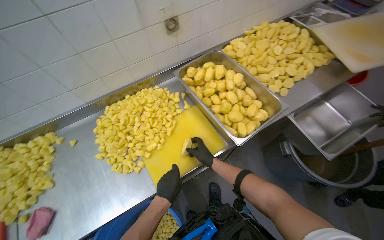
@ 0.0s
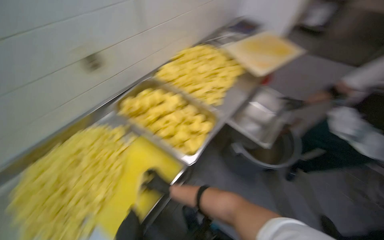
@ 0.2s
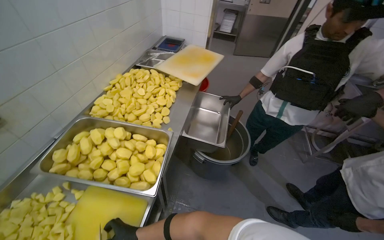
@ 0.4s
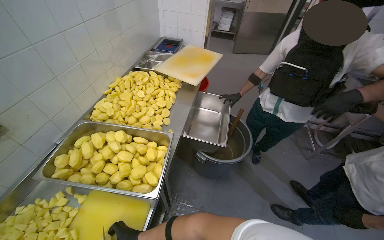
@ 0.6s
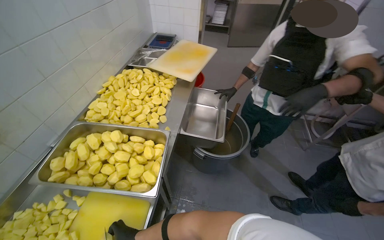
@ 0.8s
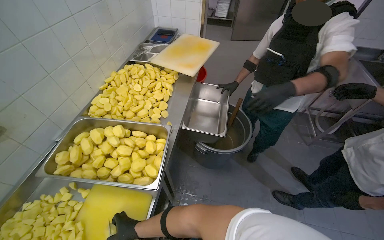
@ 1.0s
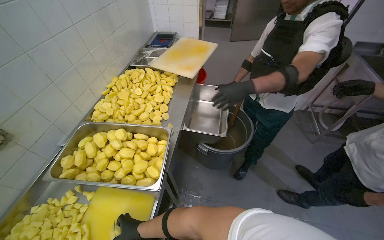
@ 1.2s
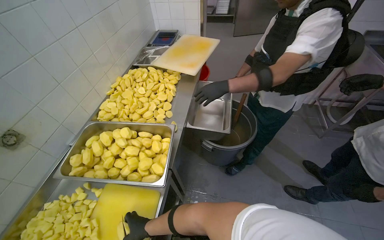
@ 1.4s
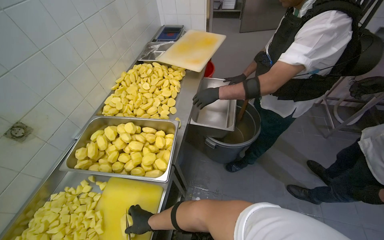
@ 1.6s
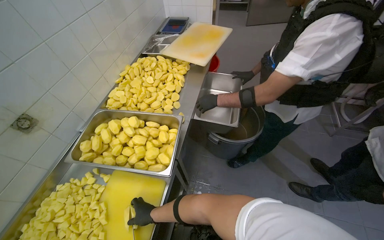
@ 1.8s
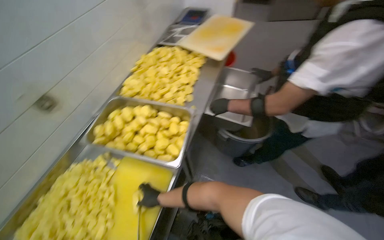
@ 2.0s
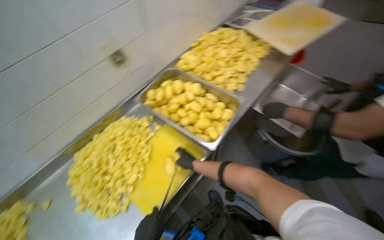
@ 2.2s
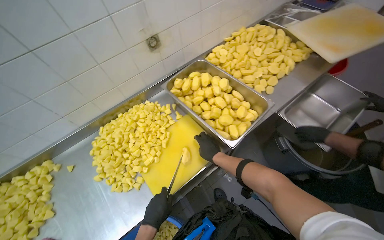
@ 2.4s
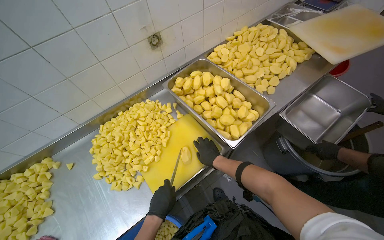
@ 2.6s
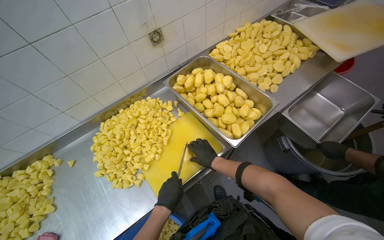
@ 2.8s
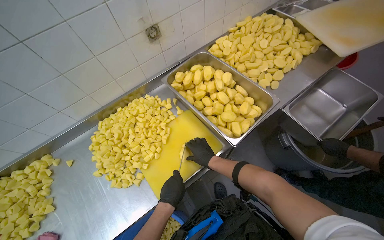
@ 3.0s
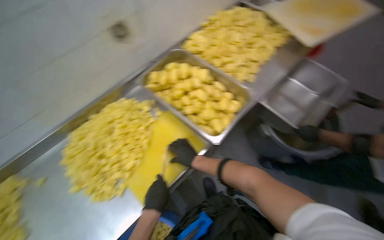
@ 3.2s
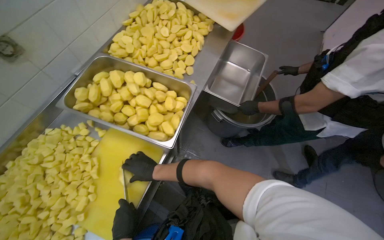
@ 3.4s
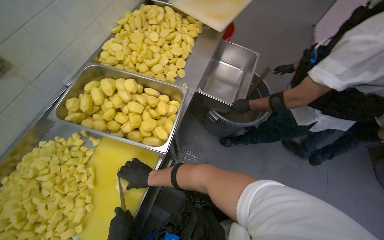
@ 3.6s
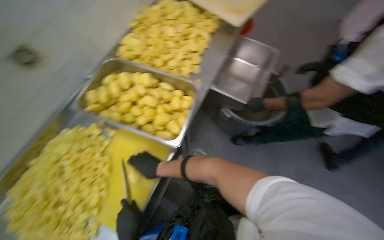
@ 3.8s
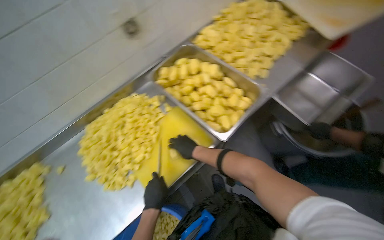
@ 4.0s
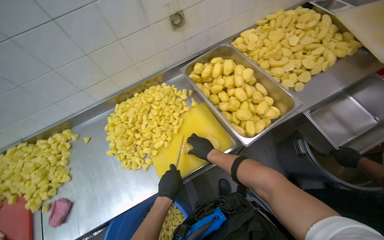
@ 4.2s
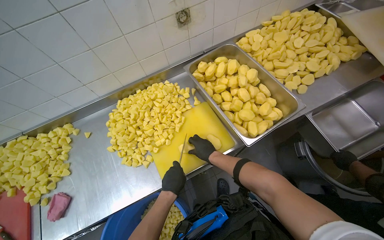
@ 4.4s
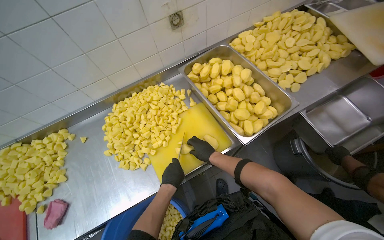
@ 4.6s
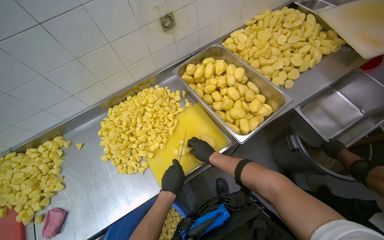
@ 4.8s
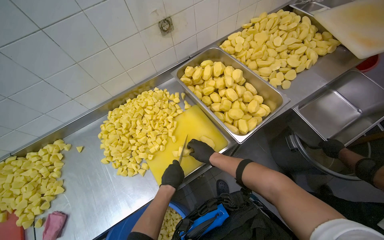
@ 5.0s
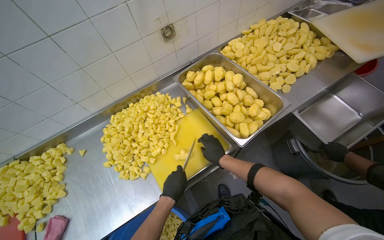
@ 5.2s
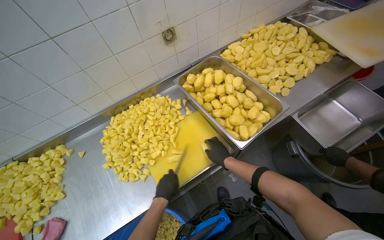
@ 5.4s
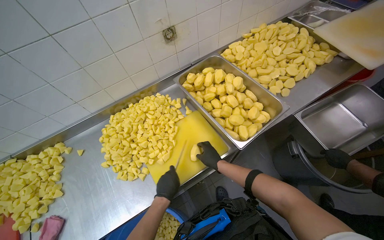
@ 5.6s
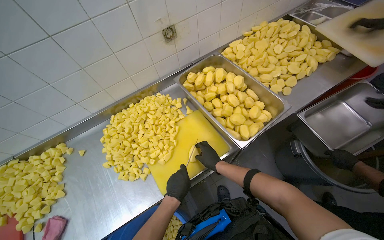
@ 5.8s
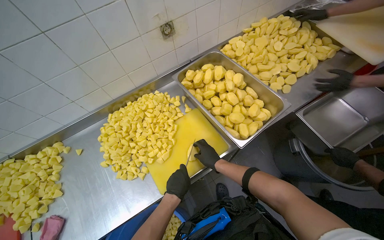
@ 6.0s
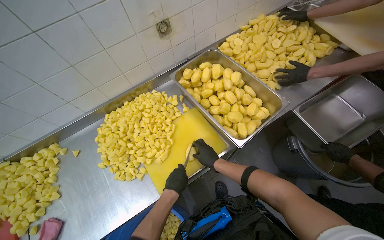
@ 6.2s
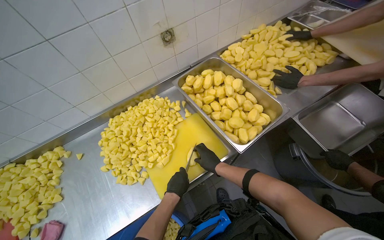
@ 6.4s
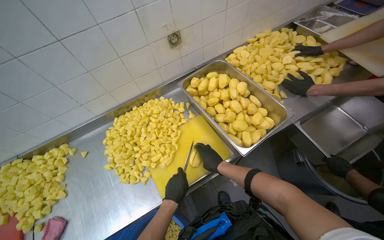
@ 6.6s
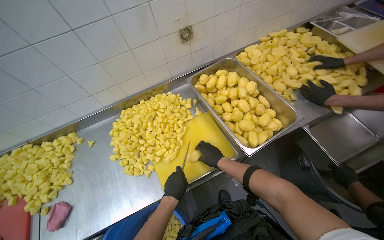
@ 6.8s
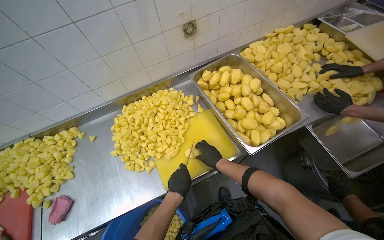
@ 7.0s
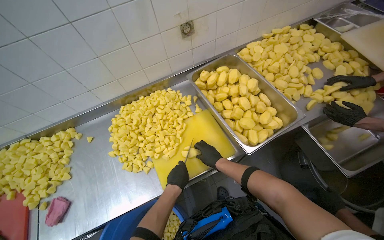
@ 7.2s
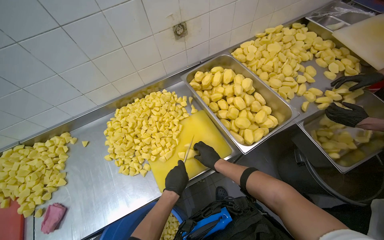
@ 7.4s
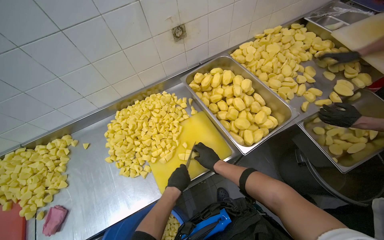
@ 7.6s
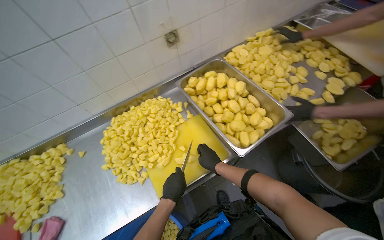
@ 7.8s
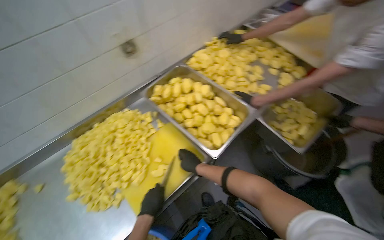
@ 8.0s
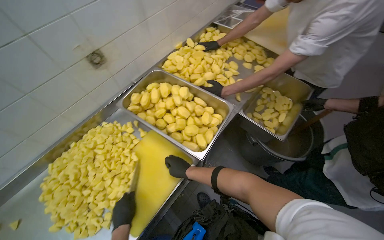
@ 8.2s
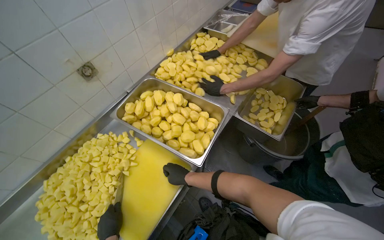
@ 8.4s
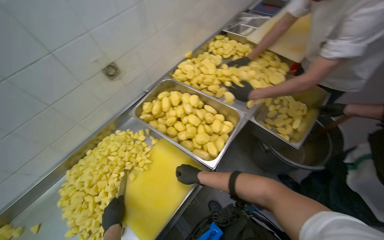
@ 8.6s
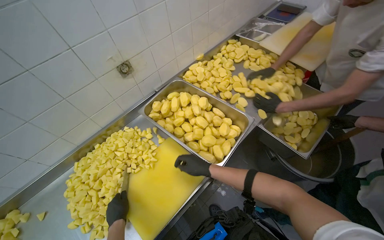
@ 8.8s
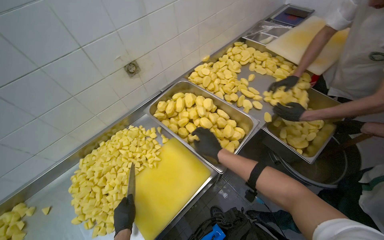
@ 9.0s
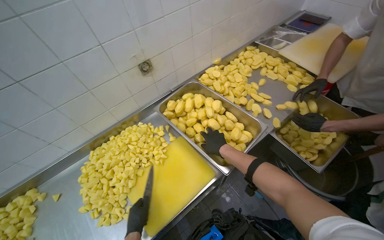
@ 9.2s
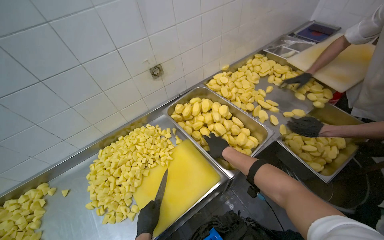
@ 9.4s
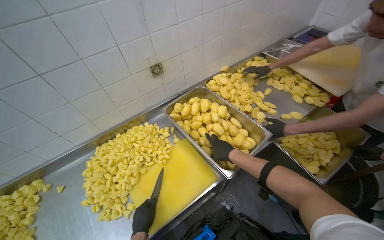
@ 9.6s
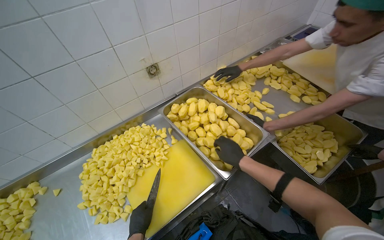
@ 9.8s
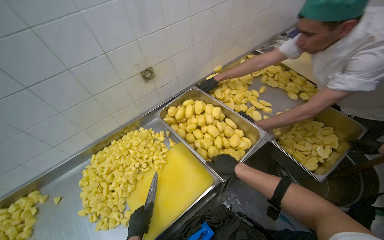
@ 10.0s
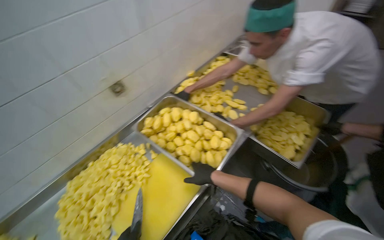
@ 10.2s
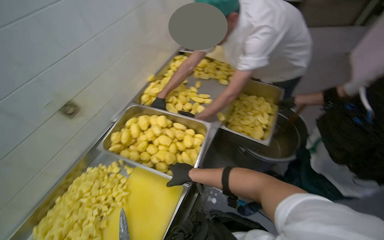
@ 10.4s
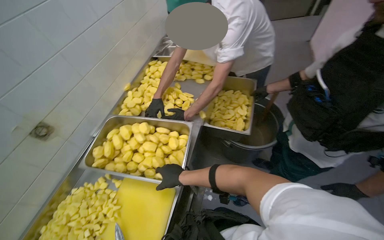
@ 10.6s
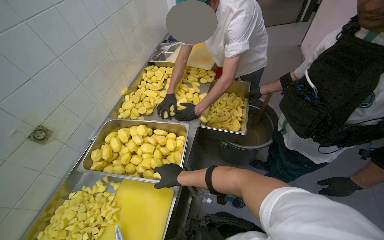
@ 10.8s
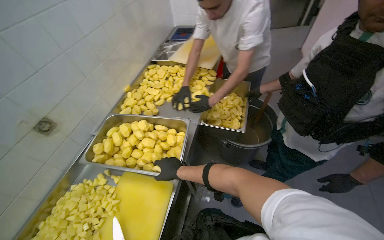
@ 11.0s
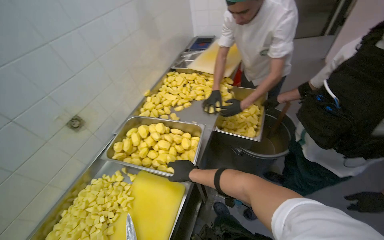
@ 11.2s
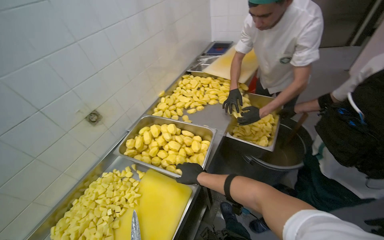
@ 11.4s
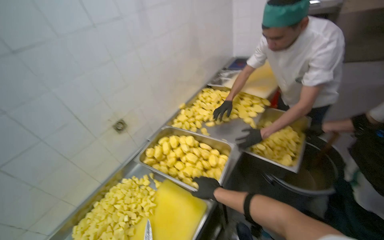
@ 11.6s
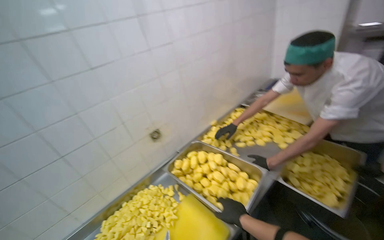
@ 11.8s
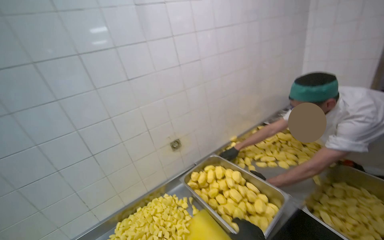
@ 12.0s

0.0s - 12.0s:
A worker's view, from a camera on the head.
Job: preparing food.
The whole recording: Cutting peeled potatoes into cubes. The worker continues cutting peeled potatoes into cubes on a yellow cutting board.
0.0s - 1.6s: The head turns to the right by some 50 degrees.
1.6s - 3.0s: The head rotates about 40 degrees to the left. The view tilts roughly 15 degrees downward.
4.4s - 7.6s: The hands stay close to where they were, moving slightly.
9.0s - 10.4s: The head turns to the right by roughly 20 degrees.
10.4s - 12.0s: The wearer's head swings some 30 degrees to the left. The wearer looks roughly 25 degrees further upward.

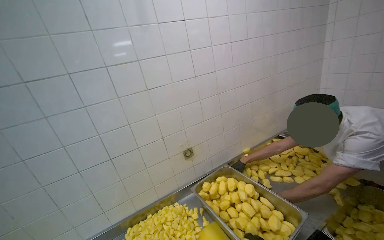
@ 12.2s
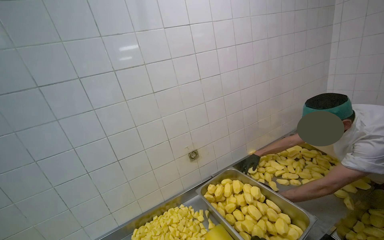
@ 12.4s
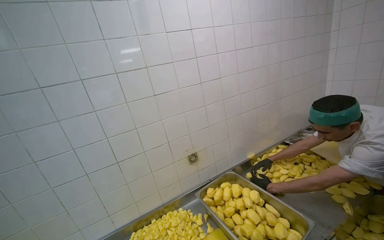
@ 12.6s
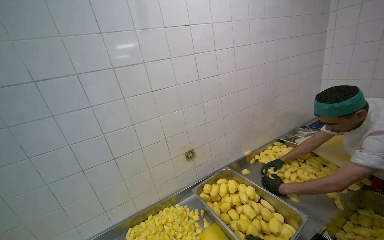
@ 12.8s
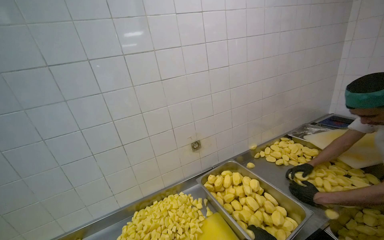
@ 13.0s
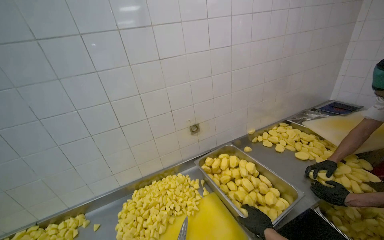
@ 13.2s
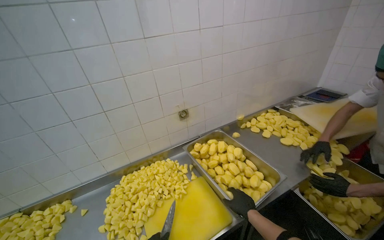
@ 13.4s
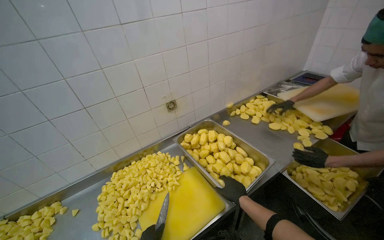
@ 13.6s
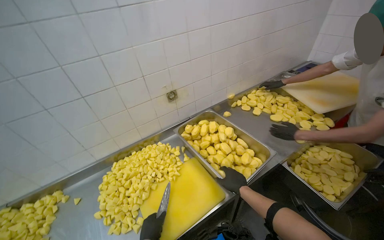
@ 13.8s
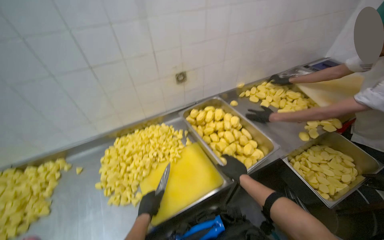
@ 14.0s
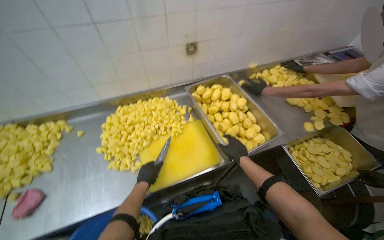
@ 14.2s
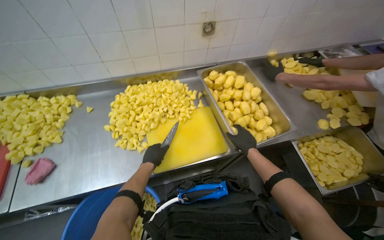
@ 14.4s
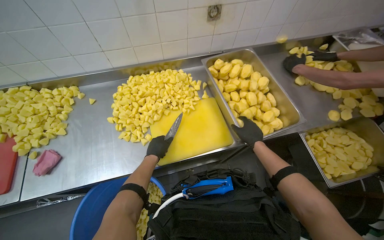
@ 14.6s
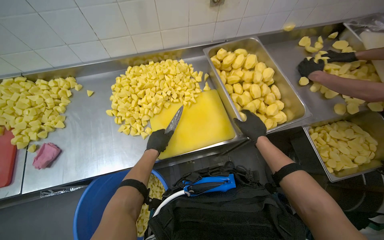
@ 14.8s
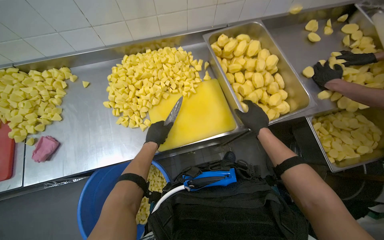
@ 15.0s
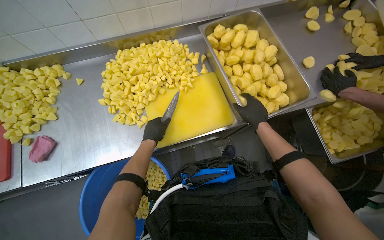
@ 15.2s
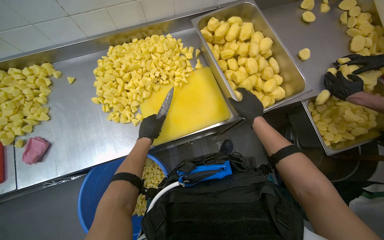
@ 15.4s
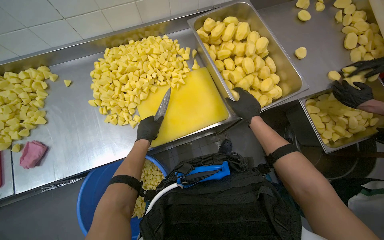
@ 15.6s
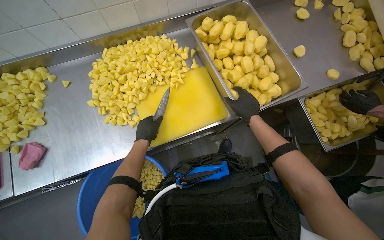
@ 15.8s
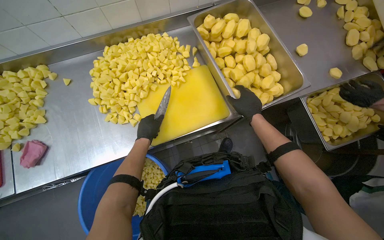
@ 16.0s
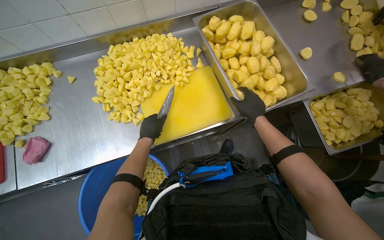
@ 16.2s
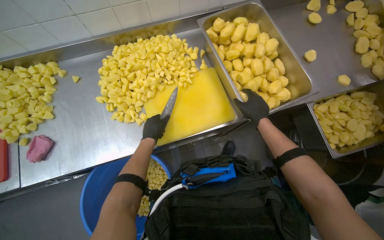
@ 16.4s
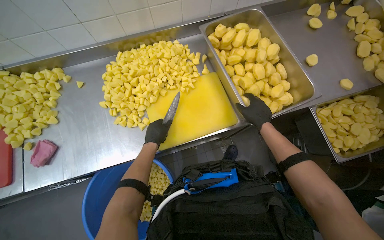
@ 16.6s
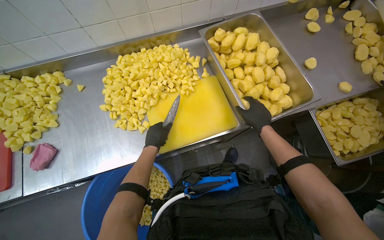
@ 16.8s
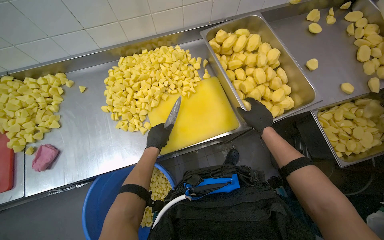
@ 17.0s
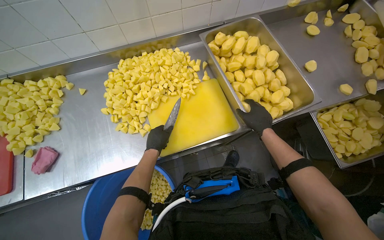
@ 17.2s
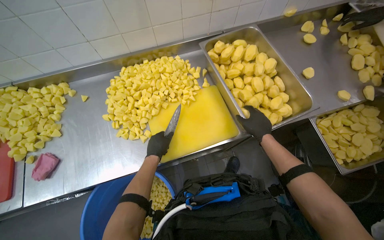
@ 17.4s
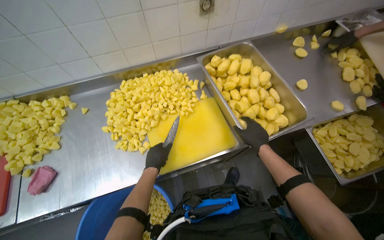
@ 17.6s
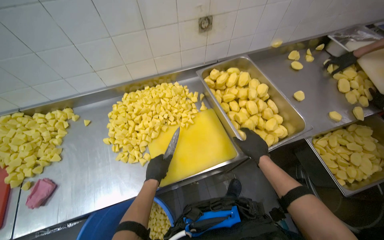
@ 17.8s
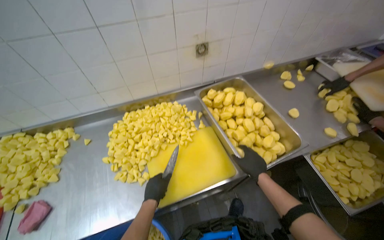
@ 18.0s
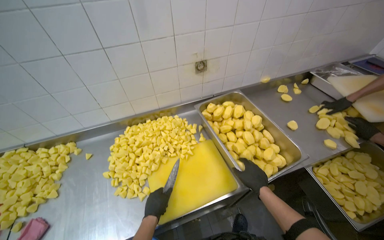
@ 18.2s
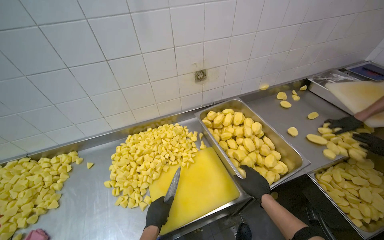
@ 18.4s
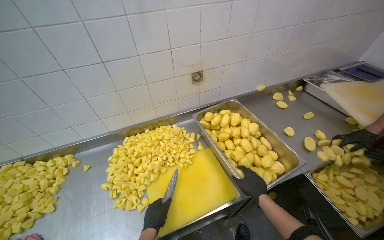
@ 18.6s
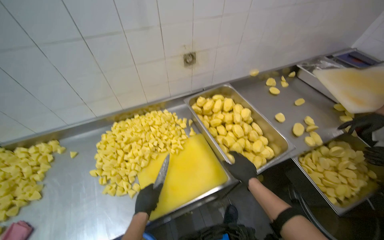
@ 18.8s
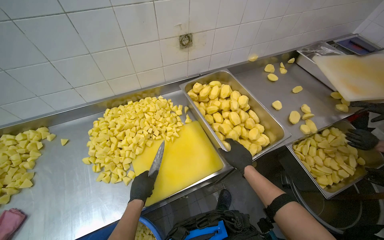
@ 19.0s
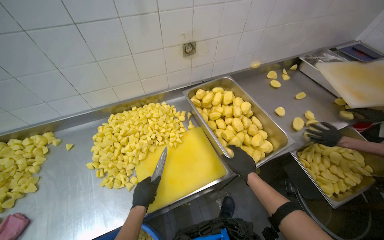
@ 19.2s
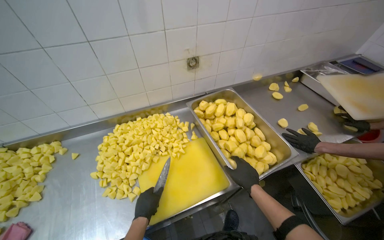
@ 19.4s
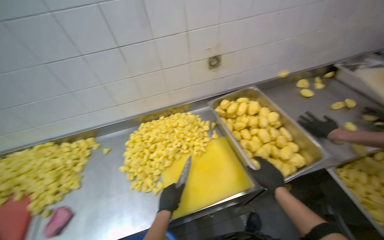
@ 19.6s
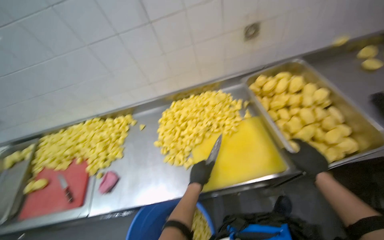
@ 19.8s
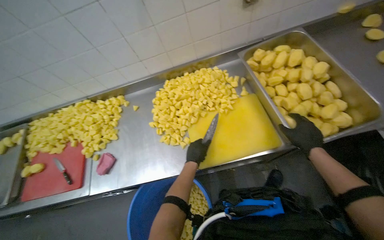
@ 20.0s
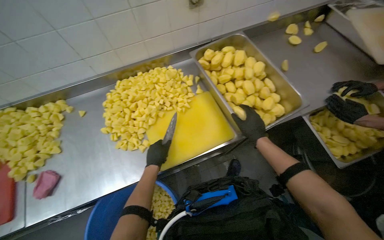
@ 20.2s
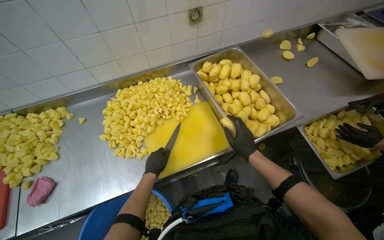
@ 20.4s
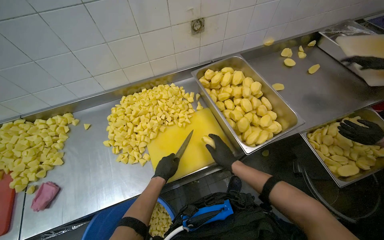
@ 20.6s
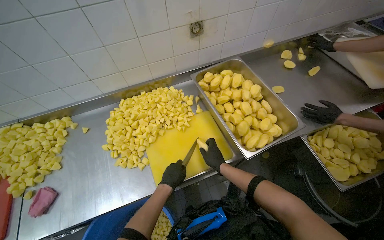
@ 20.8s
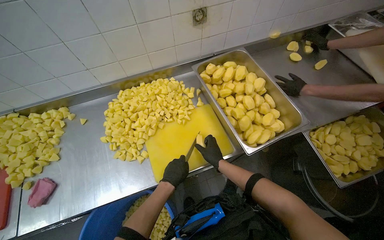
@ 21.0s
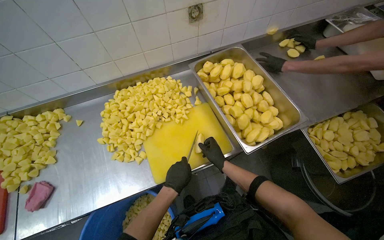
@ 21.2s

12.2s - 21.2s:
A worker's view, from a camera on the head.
Job: preparing food.
The whole recording: Cutting peeled potatoes into cubes. The worker continues cutting peeled potatoes into cubes on a yellow cutting board.
12.2s - 13.8s: The wearer looks roughly 20 degrees further downward.
13.8s - 15.2s: The view tilts roughly 35 degrees downward.
15.2s - 16.6s: Neither hand changes place.
16.6s - 18.2s: The camera pitches upward, by about 25 degrees.
18.2s - 19.8s: The camera is aimed about 15 degrees further to the left.
19.8s - 21.2s: The camera is aimed approximately 15 degrees further to the right. The right hand shifts approximately 15 cm farther from the camera and to the left.
